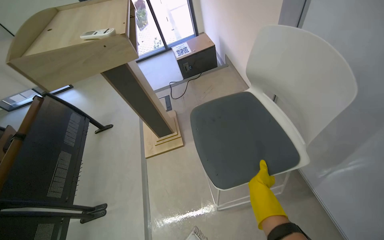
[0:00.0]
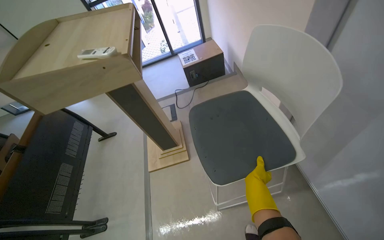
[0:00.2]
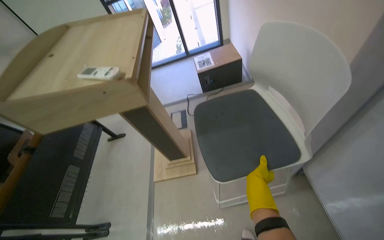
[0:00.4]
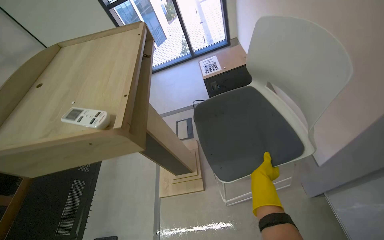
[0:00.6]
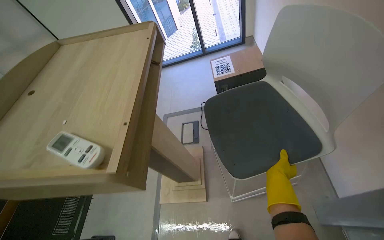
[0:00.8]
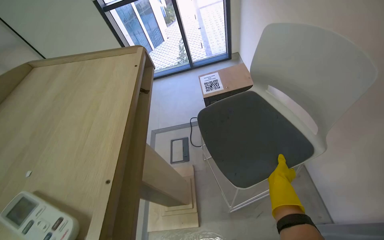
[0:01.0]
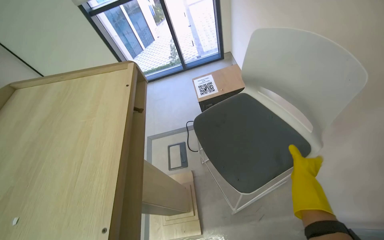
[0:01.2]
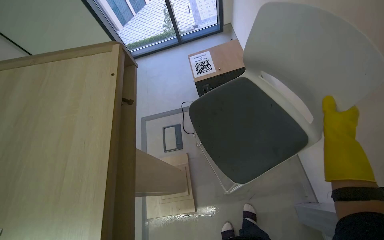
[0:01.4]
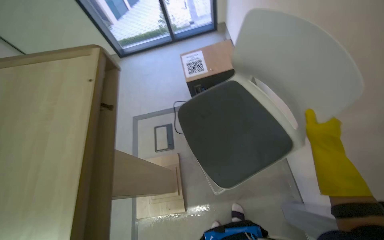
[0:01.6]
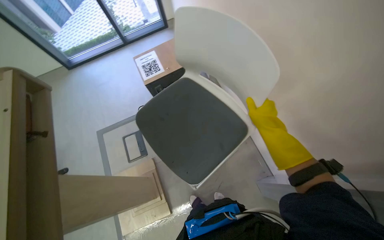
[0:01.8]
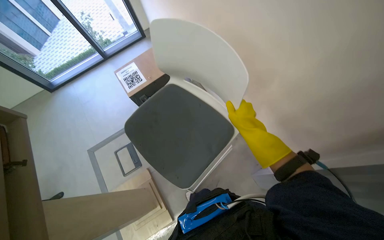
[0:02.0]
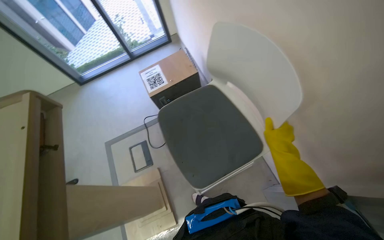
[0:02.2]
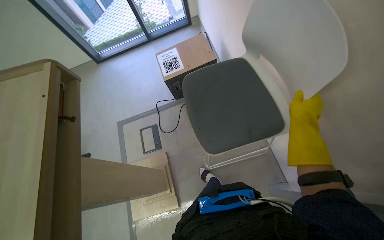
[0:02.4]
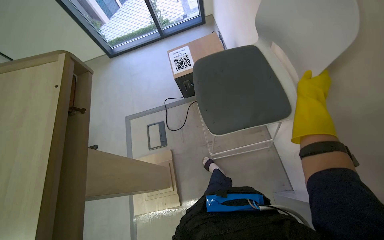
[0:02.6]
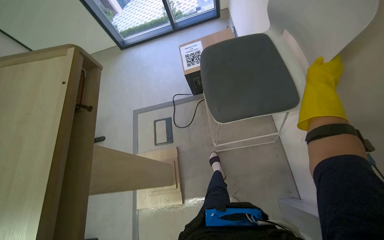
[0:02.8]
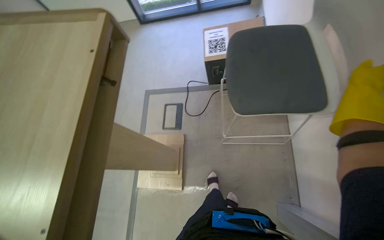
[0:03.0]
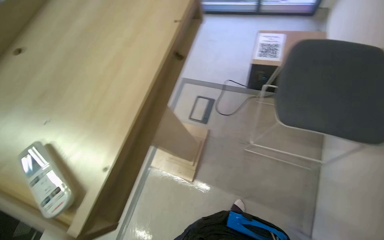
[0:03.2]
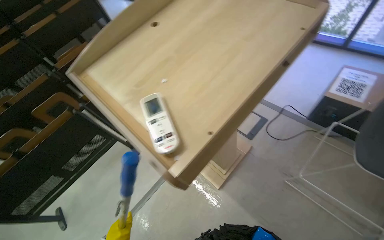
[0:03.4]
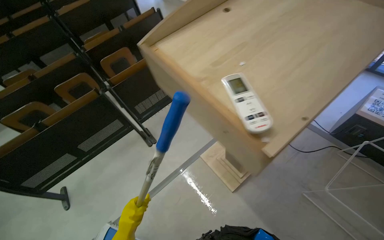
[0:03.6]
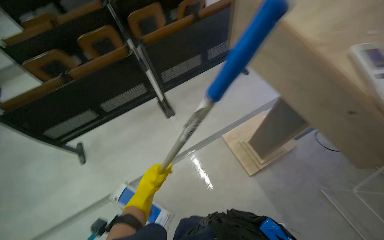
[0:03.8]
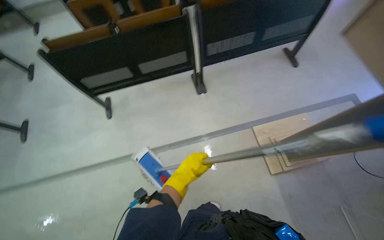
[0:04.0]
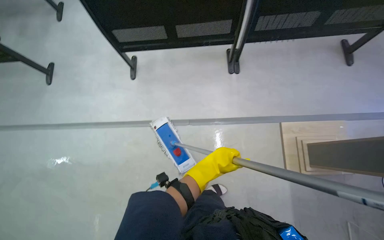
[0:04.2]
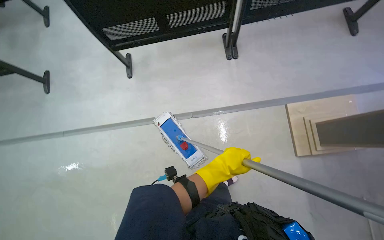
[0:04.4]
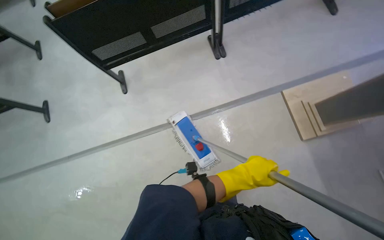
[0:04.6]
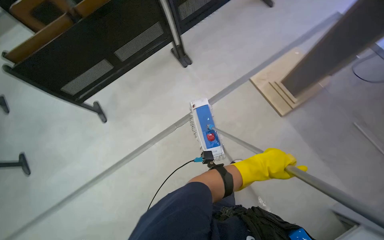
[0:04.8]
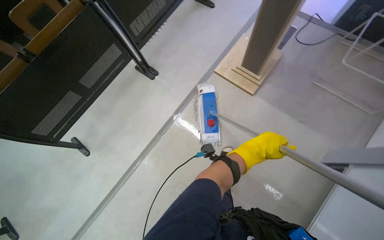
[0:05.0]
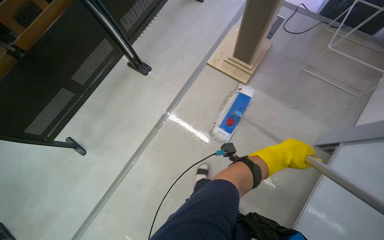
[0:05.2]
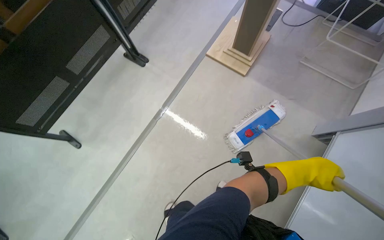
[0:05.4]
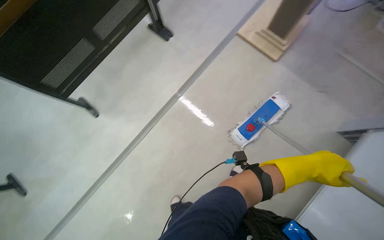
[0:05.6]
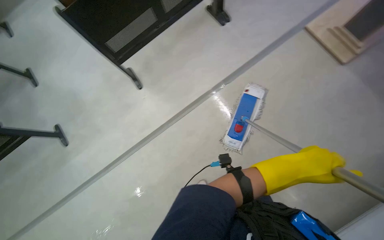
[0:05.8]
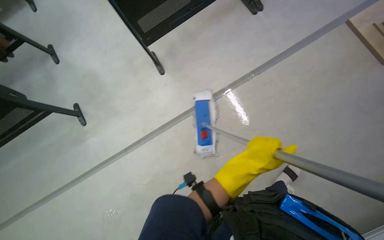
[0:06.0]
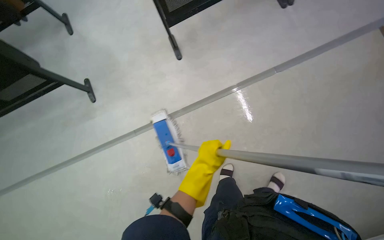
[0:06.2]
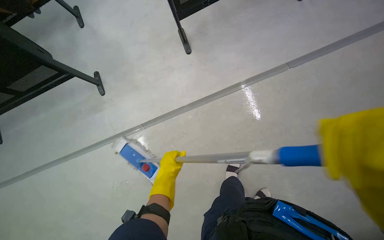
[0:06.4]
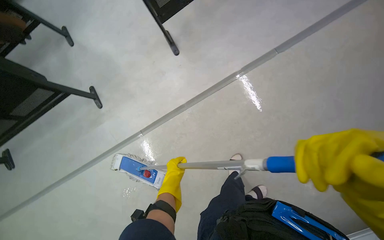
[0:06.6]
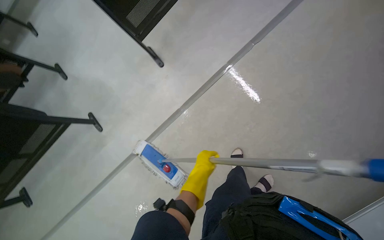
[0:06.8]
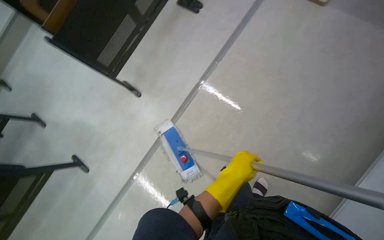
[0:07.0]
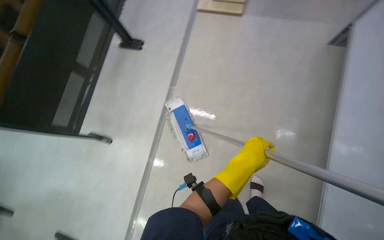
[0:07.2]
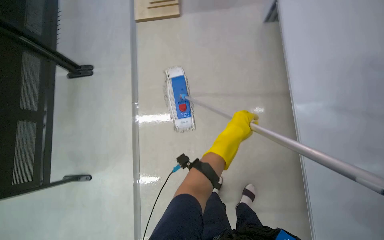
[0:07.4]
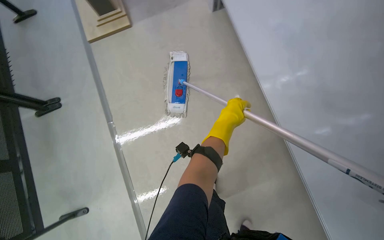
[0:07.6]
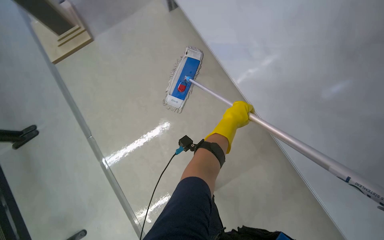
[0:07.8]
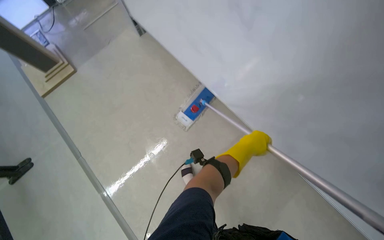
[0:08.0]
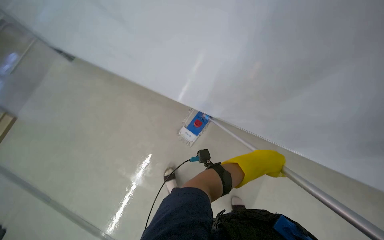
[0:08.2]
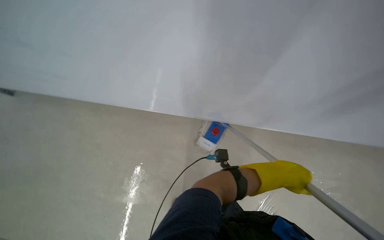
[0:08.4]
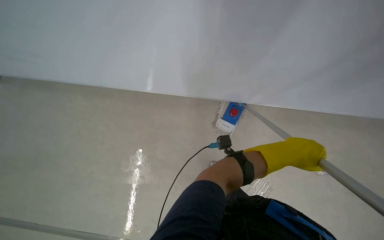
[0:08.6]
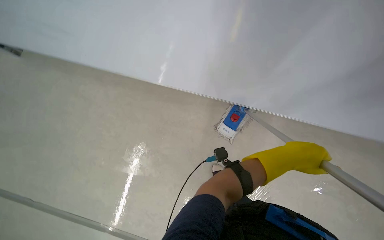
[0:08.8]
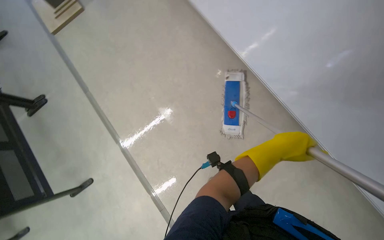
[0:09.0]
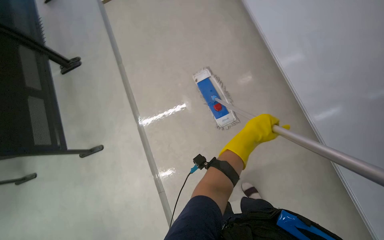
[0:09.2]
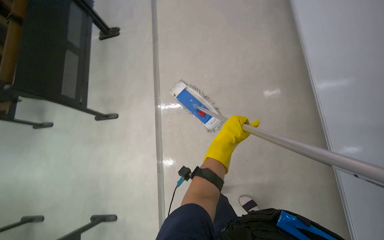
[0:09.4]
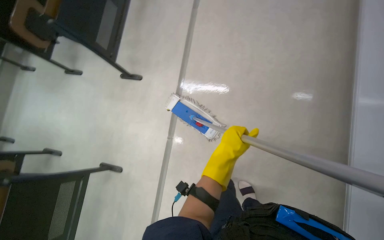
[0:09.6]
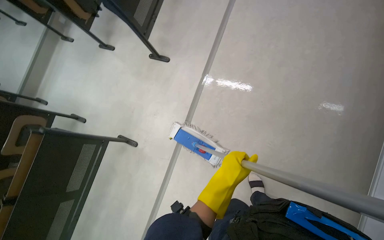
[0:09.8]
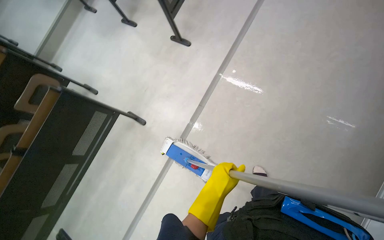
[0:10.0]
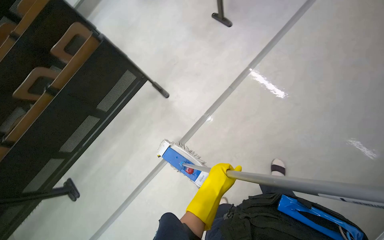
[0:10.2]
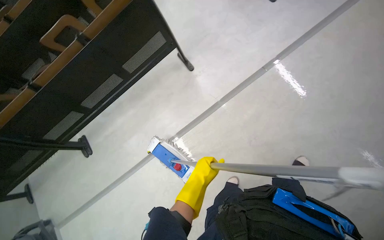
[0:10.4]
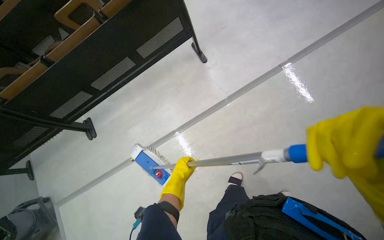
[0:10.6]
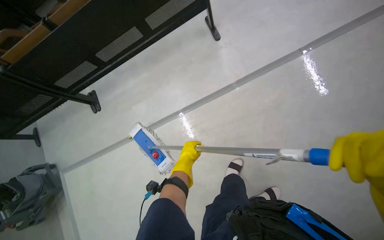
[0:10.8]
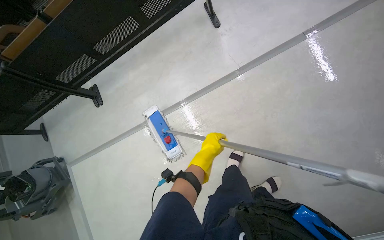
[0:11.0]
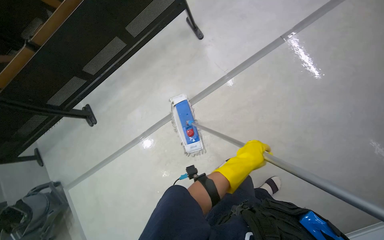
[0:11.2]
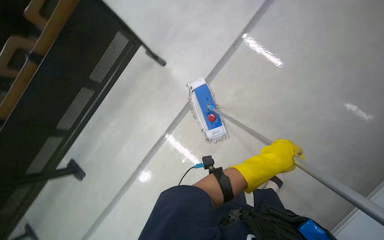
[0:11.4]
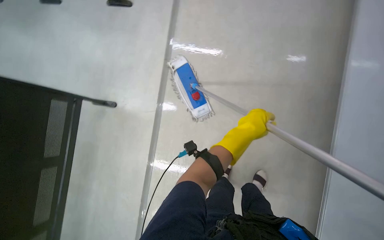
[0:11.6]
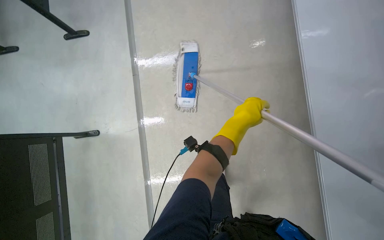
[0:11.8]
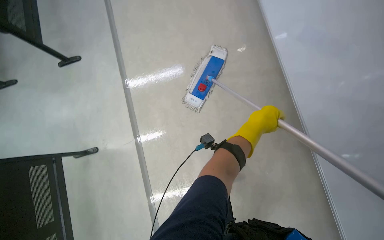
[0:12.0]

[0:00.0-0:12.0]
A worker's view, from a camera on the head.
Job: mopping floor.
The whole recording: Mopping lecture hall floor. The worker mops the floor of the lecture hall, moving chairs and re-wetting the mop as needed.
0:00.0 to 0:01.6: The camera is carried about 90 cm.
0:01.6 to 0:03.0: The right hand heads up the picture, covering approximately 15 cm.
0:03.0 to 0:04.4: The camera is carried roughly 1 m. The wearer looks some 85 degrees further to the left. The wearer looks approximately 30 degrees further downward.
0:04.4 to 0:06.0: The camera is carried roughly 70 cm.
0:06.0 to 0:07.6: The head turns to the right by about 65 degrees. The view tips upward by roughly 15 degrees.
0:09.0 to 0:10.4: The head travels roughly 70 cm. The wearer's head swings approximately 70 degrees to the left. The wearer looks about 20 degrees further downward.
0:10.4 to 0:12.0: The scene rotates counterclockwise by roughly 30 degrees.

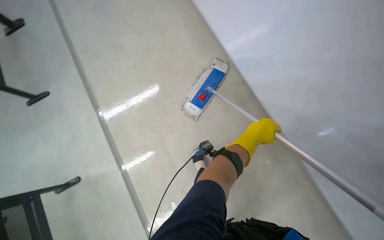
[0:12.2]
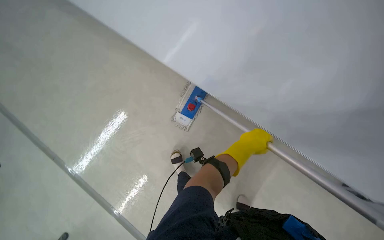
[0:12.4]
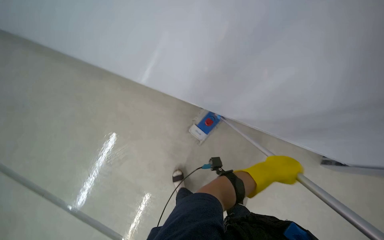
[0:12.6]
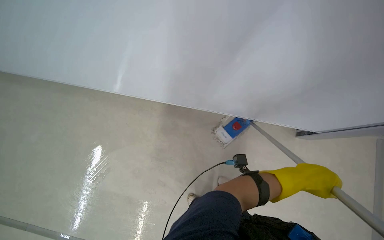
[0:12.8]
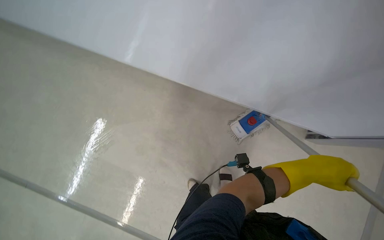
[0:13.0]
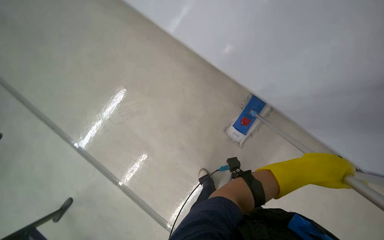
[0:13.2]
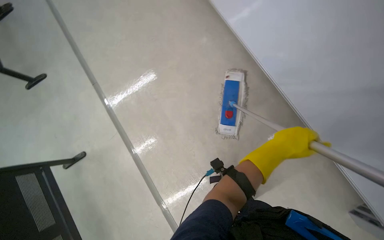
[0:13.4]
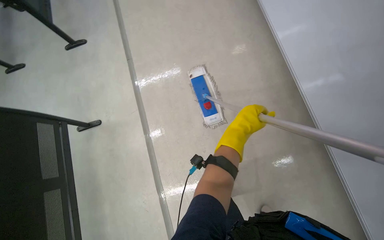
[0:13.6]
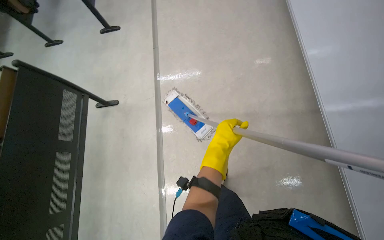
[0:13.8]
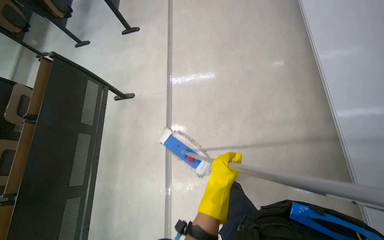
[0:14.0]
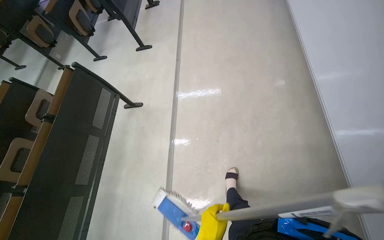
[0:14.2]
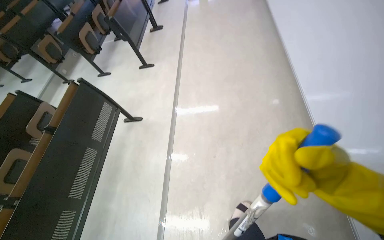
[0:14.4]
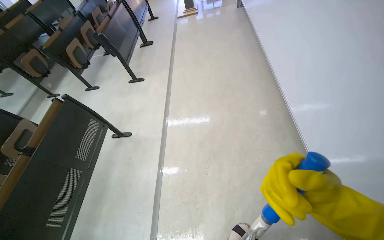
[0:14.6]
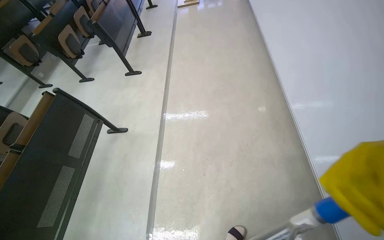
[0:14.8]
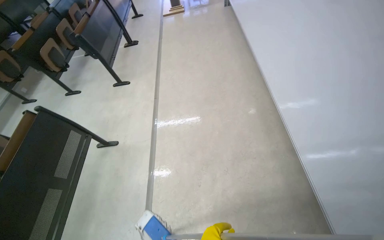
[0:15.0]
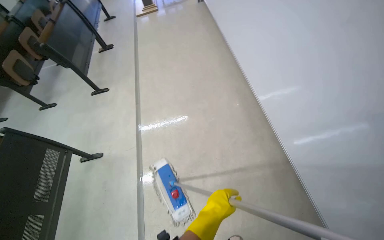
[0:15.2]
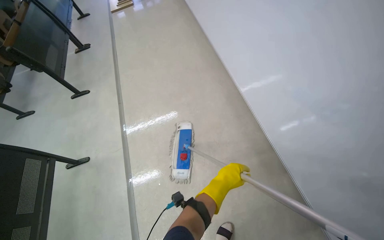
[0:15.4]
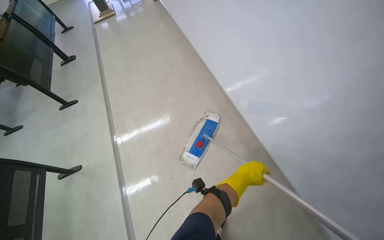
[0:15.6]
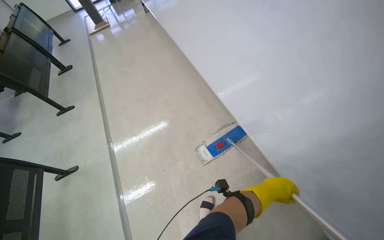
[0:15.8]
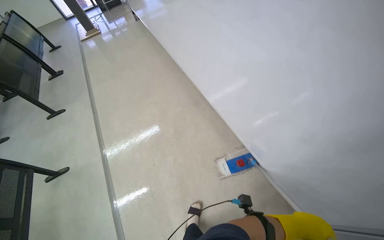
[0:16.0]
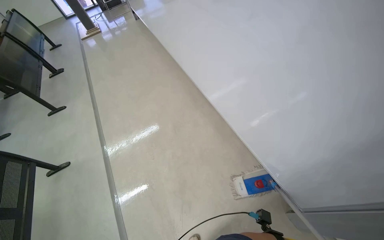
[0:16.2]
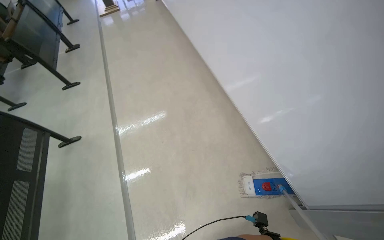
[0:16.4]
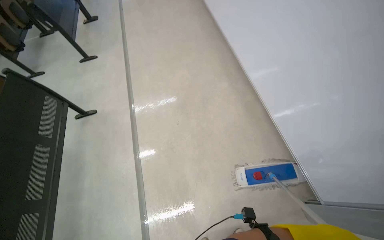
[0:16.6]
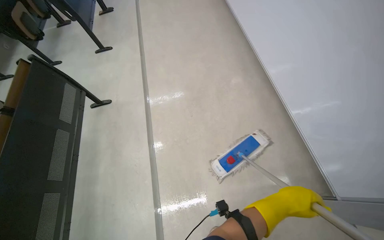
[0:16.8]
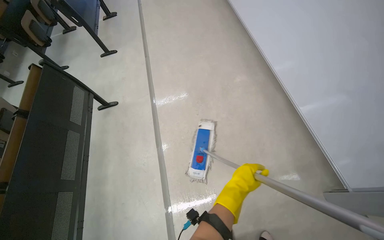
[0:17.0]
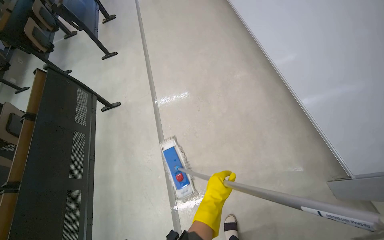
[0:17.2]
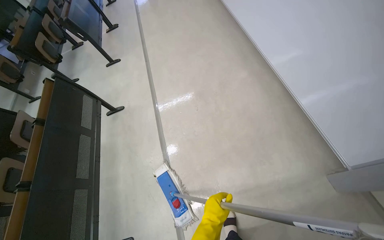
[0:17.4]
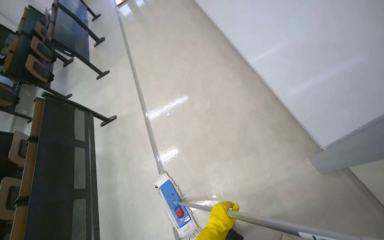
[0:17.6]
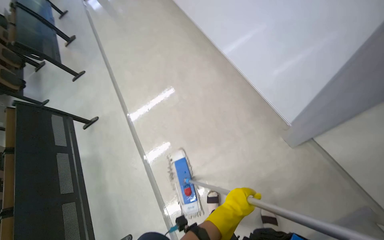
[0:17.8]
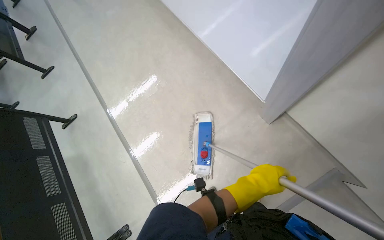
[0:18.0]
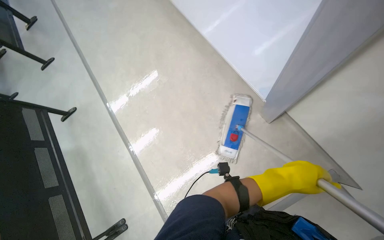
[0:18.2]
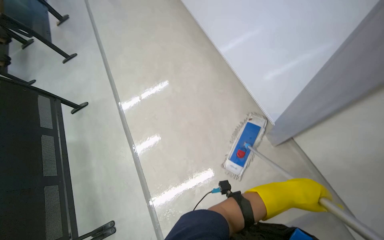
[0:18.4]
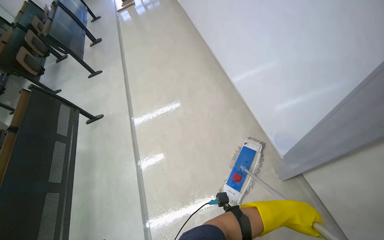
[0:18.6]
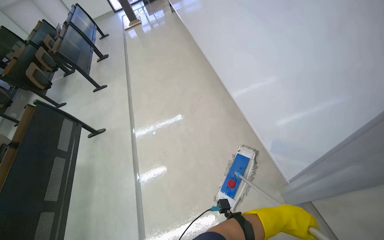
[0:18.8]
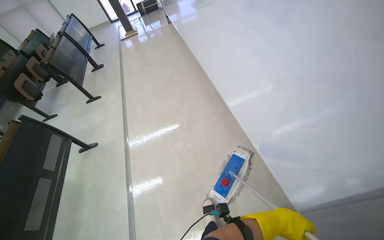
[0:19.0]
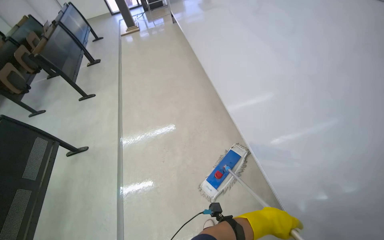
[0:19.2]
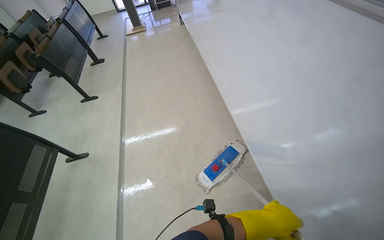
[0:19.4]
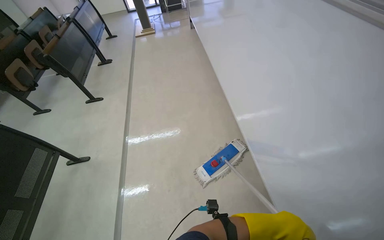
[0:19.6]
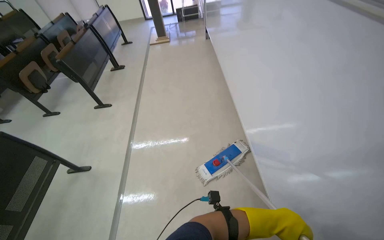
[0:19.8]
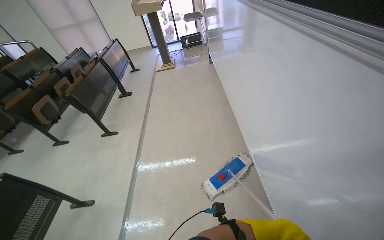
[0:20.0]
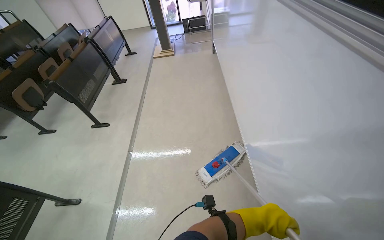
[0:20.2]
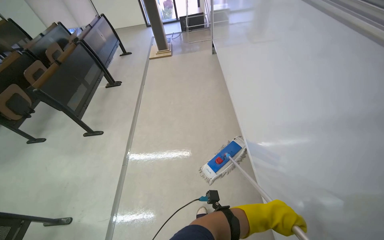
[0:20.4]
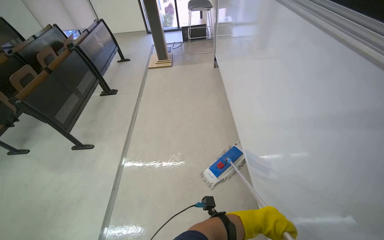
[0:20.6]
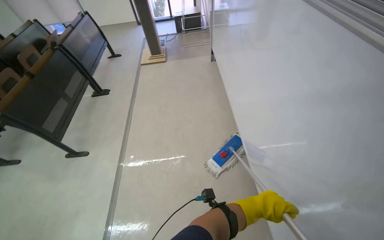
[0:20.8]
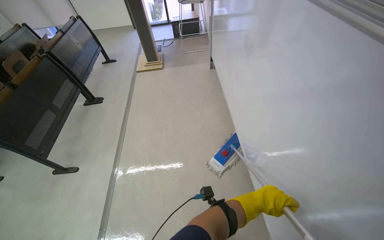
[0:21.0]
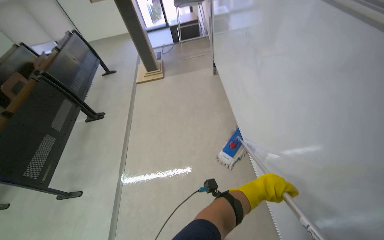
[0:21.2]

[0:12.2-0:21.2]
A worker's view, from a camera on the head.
Job: mopping floor.
The whole recording: Mopping lecture hall floor. The worker mops the floor of the lecture hall, moving chairs and re-wetting the mop as needed.
0:13.8 to 0:15.2: The camera pitches upward, by some 15 degrees.
0:15.2 to 0:16.6: The camera travels approximately 60 cm.
0:16.6 to 0:18.2: The camera is carried some 40 cm.
0:18.2 to 0:19.8: The camera is carried roughly 90 cm. The camera pitches upward, by roughly 20 degrees. Everything in view rotates roughly 30 degrees clockwise.
